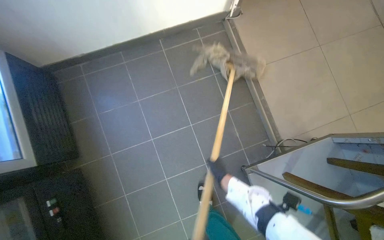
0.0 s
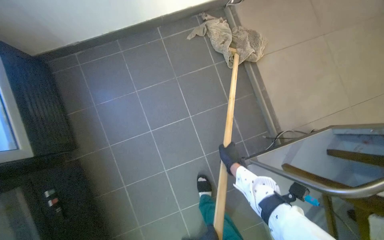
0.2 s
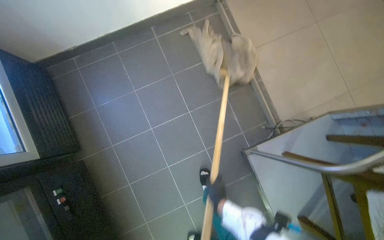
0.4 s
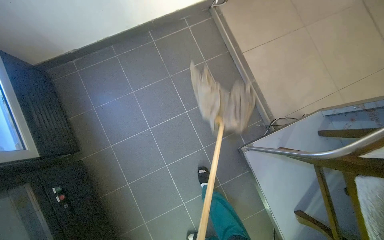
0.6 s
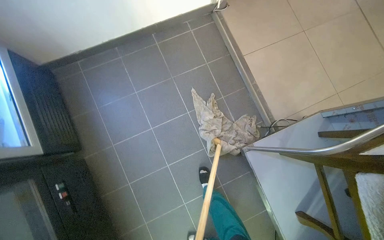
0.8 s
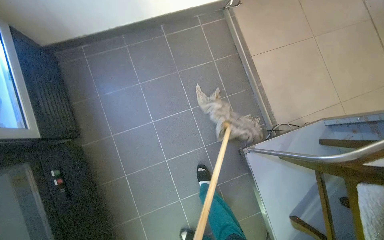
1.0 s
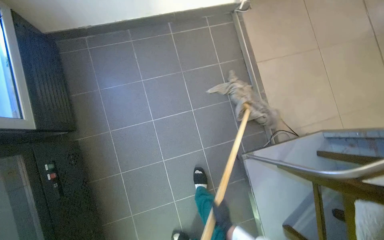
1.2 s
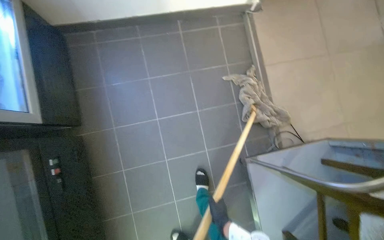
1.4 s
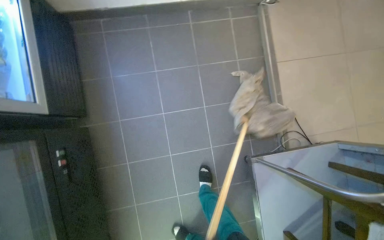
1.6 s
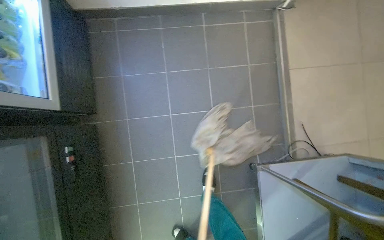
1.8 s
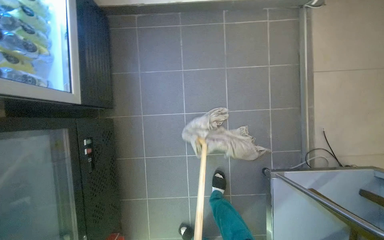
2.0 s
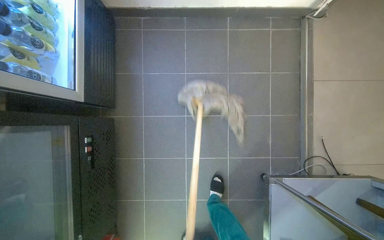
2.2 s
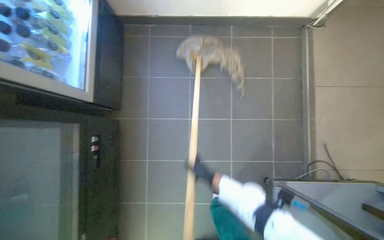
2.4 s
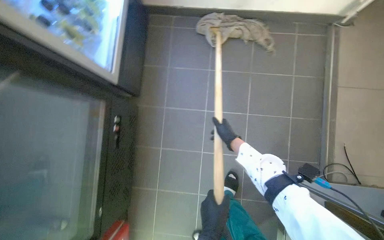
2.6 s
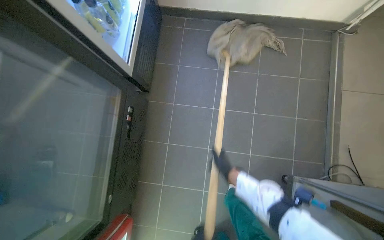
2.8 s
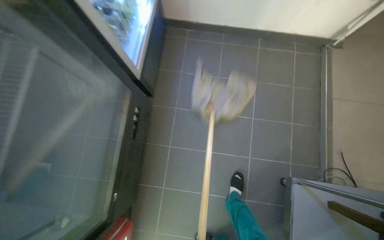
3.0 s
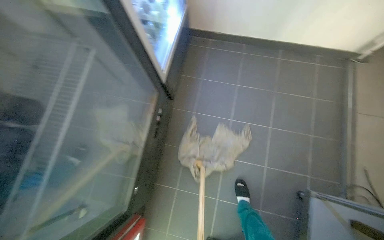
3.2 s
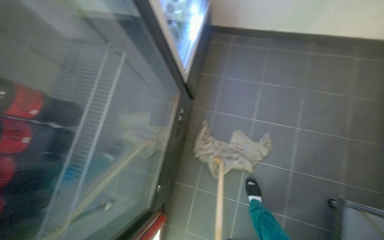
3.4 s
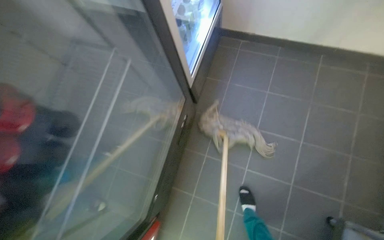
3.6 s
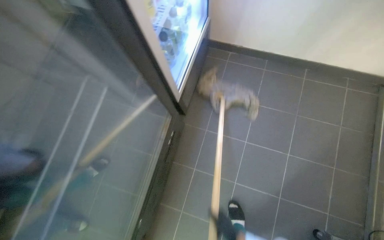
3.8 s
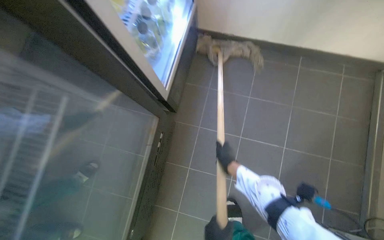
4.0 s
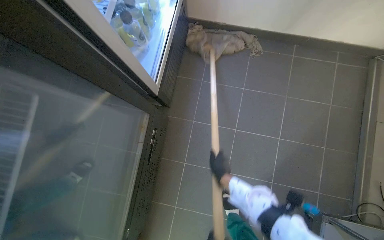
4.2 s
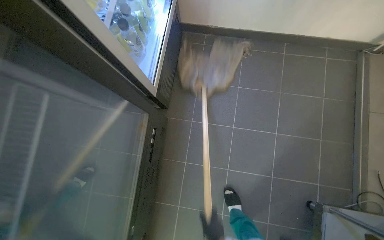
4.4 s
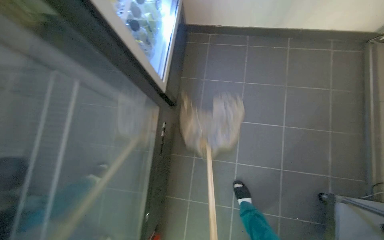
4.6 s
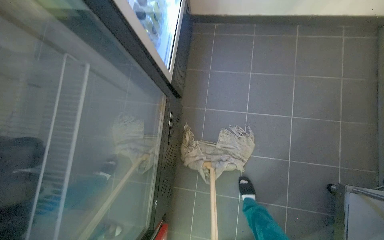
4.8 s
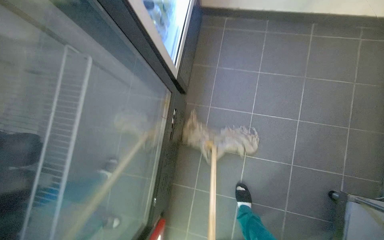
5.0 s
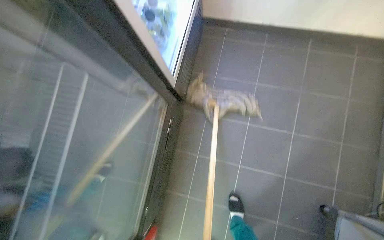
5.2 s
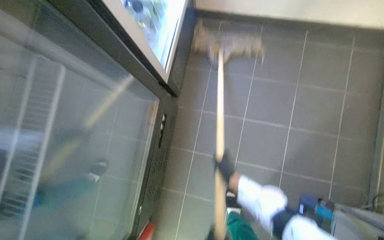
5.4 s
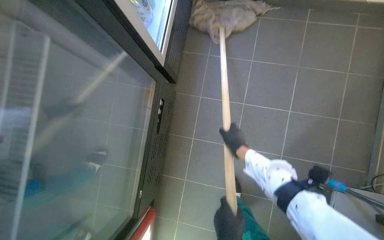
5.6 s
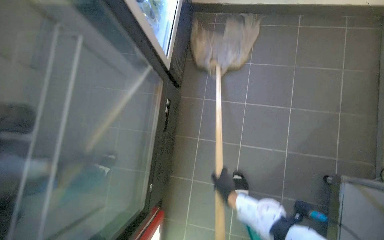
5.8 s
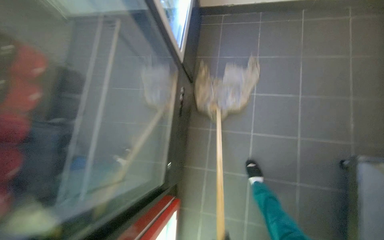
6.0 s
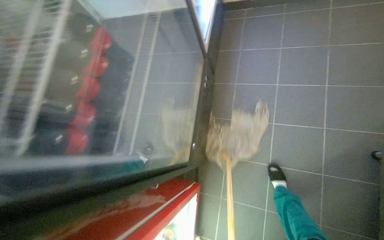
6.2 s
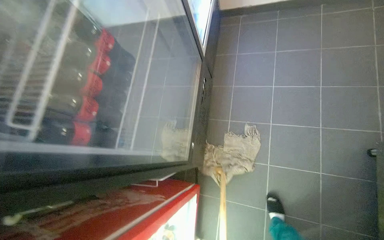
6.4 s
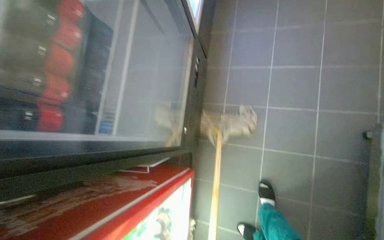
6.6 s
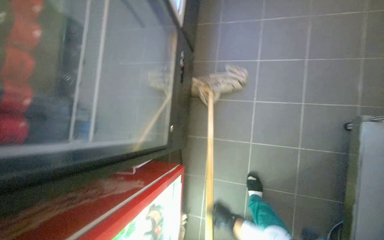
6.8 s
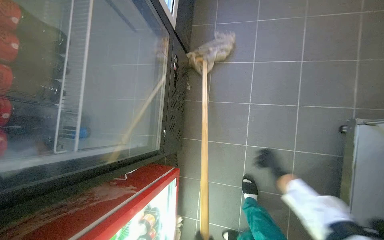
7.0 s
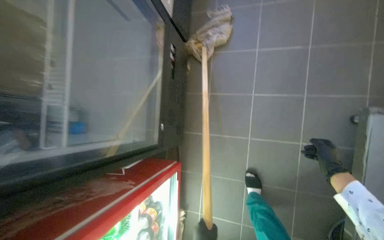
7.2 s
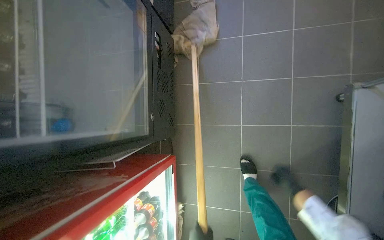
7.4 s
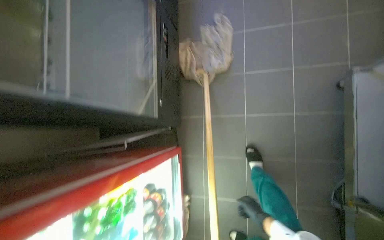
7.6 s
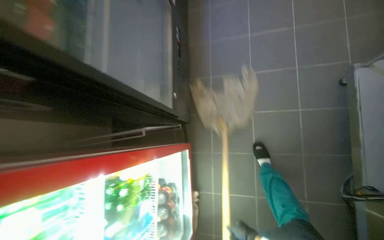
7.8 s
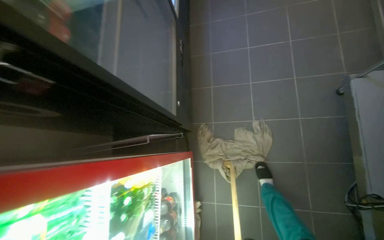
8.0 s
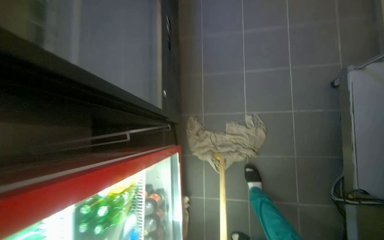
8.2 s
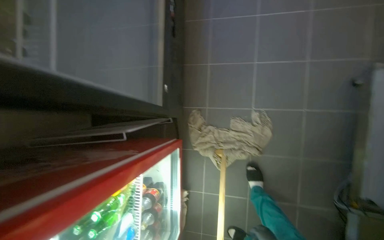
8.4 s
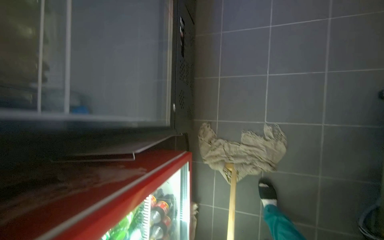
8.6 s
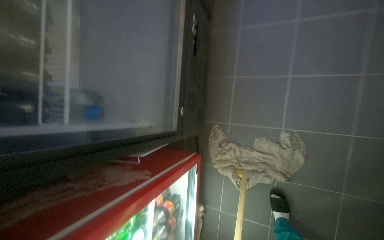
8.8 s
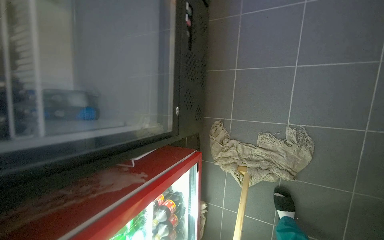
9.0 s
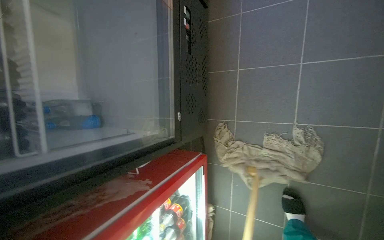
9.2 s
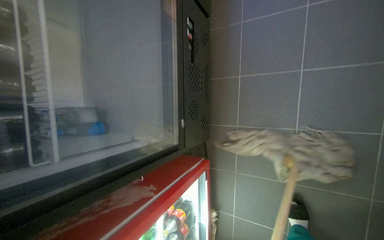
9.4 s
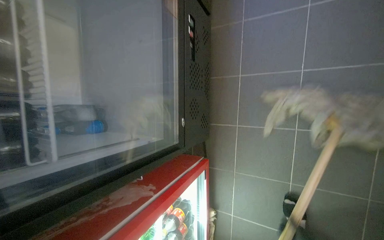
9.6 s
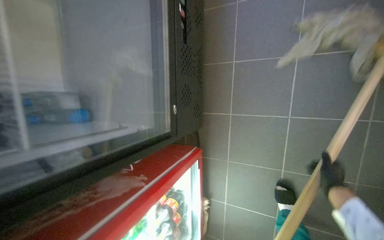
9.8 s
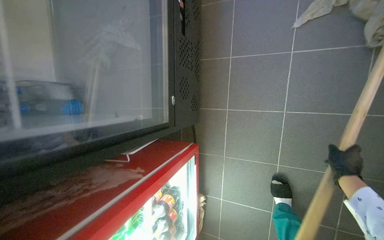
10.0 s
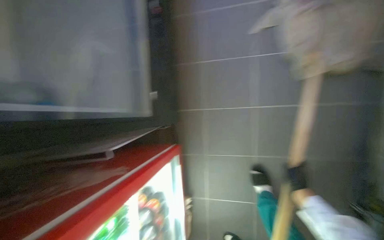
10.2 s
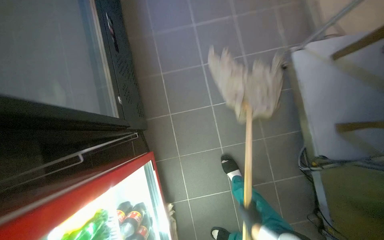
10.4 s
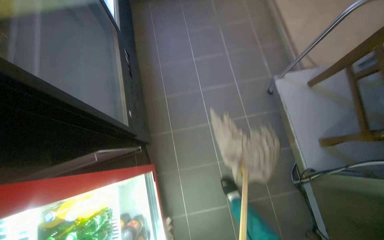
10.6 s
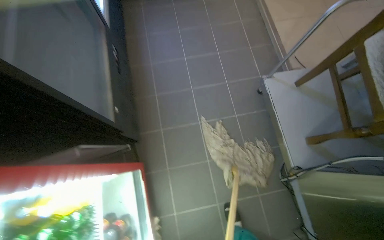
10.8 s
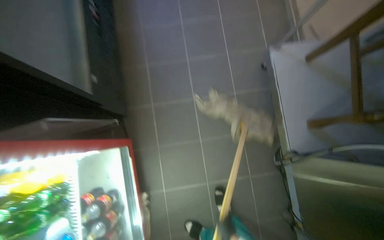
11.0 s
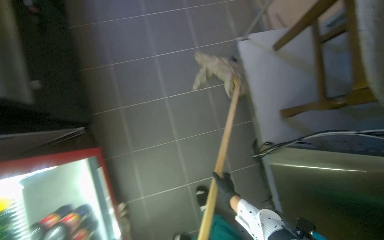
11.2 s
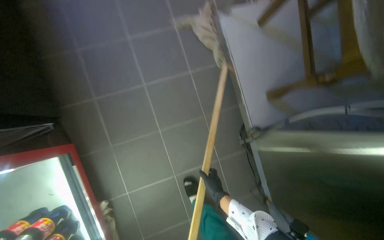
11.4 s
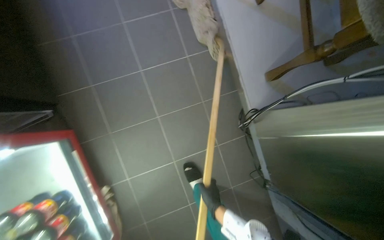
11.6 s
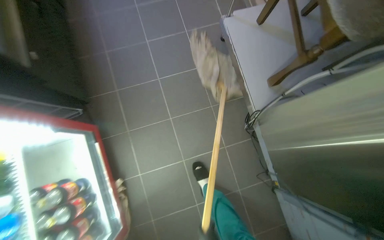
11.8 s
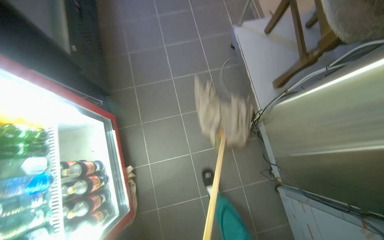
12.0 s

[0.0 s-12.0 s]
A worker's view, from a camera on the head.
Job: sweeping floor.
The whole recording: Sweeping kitchen floor. The worker sweeps the tiled floor in the kitchen area.
9.0 to 10.4 s: The head rotates approximately 30 degrees to the right.
10.4 to 12.0 s: The camera travels about 50 cm.

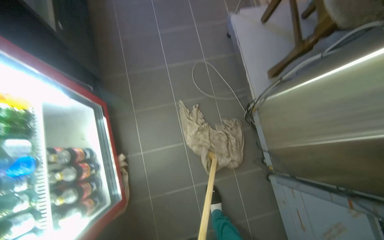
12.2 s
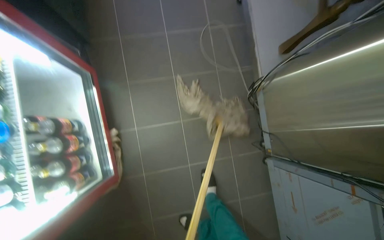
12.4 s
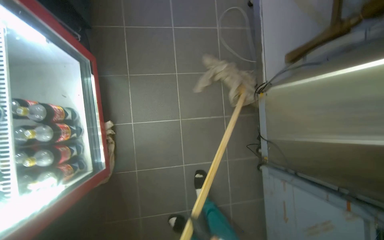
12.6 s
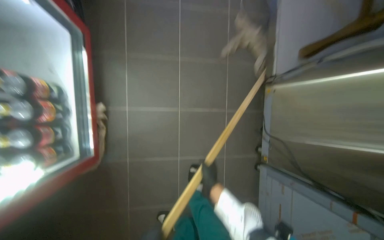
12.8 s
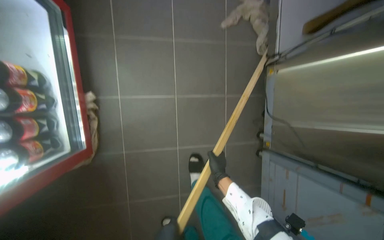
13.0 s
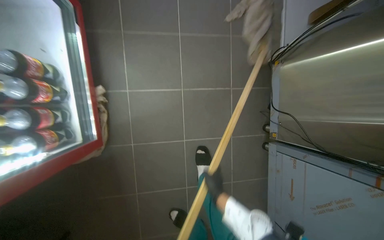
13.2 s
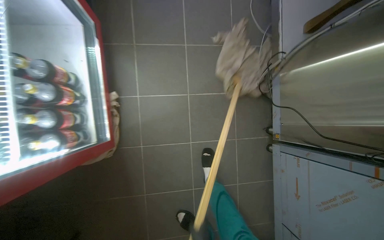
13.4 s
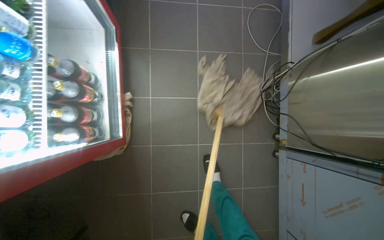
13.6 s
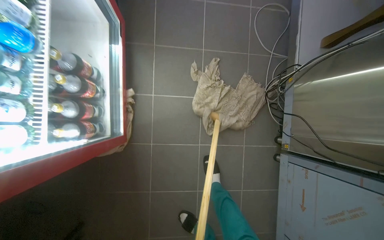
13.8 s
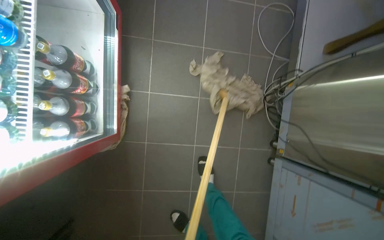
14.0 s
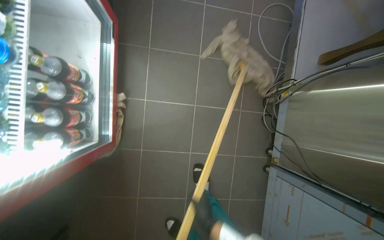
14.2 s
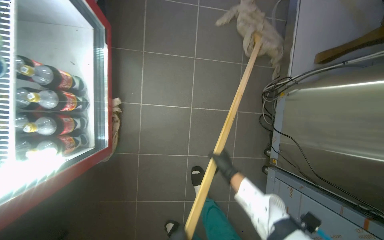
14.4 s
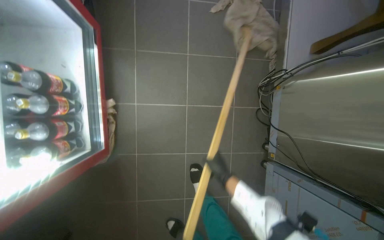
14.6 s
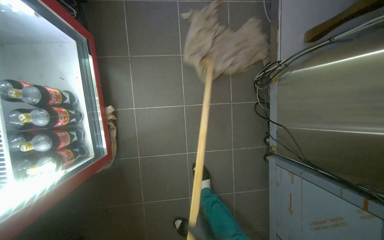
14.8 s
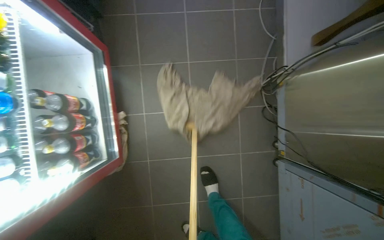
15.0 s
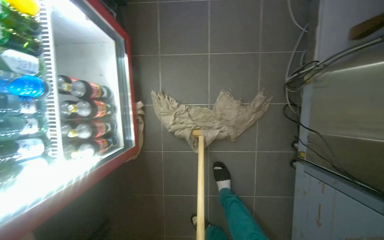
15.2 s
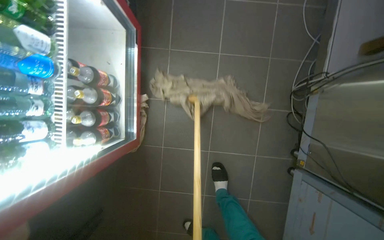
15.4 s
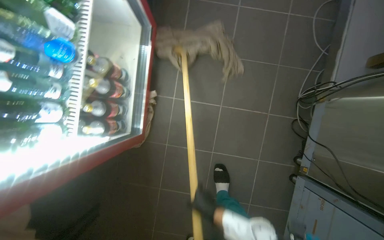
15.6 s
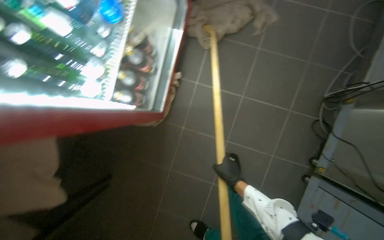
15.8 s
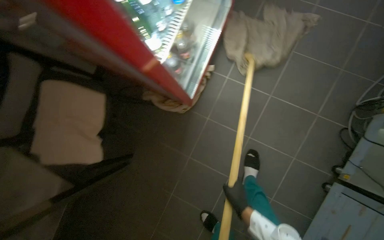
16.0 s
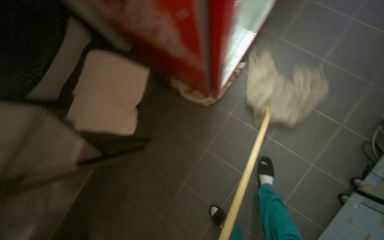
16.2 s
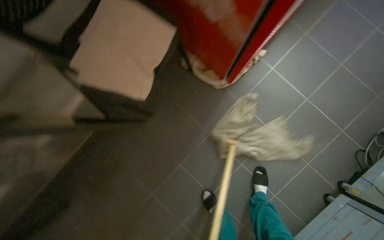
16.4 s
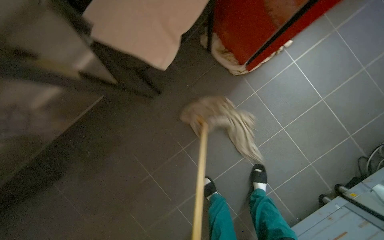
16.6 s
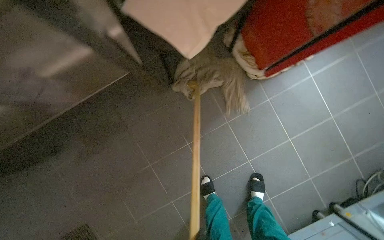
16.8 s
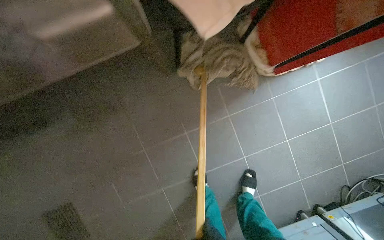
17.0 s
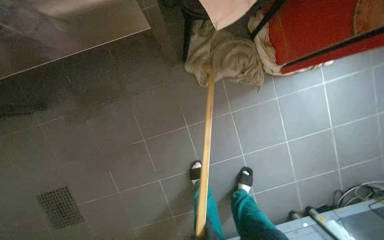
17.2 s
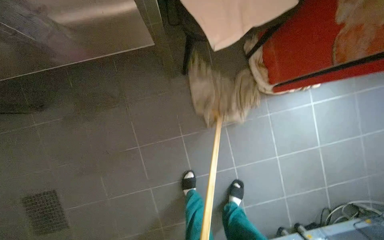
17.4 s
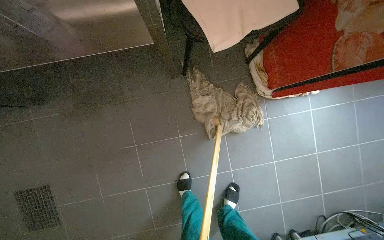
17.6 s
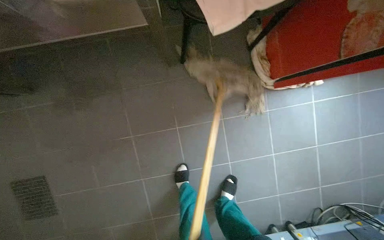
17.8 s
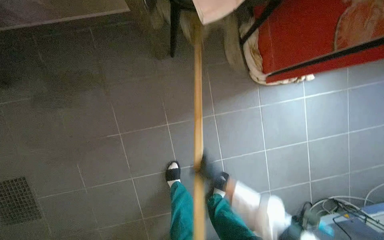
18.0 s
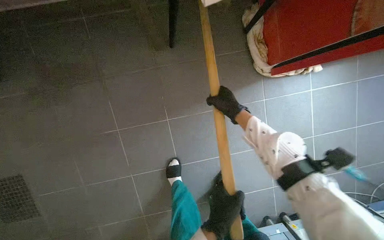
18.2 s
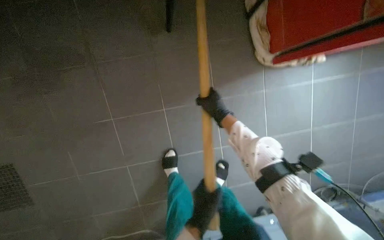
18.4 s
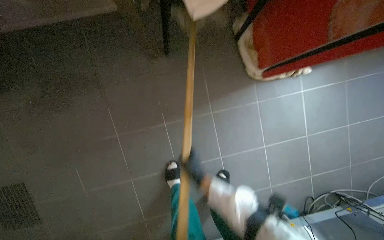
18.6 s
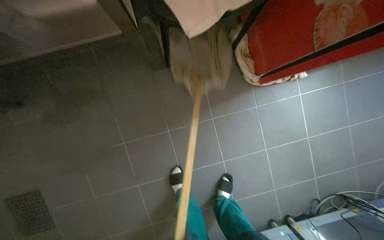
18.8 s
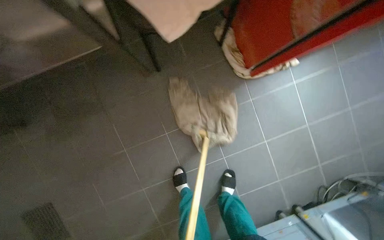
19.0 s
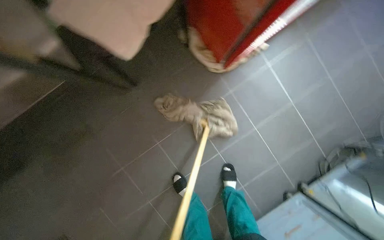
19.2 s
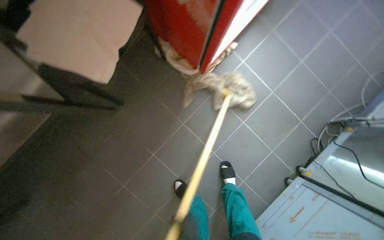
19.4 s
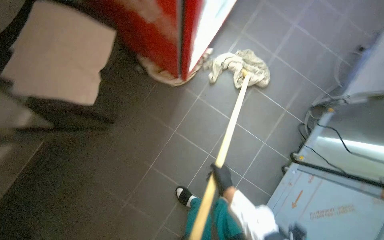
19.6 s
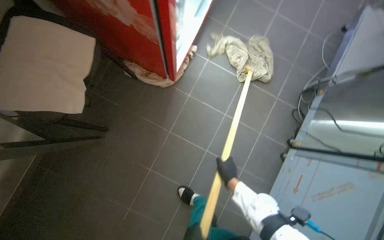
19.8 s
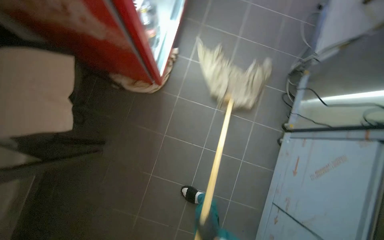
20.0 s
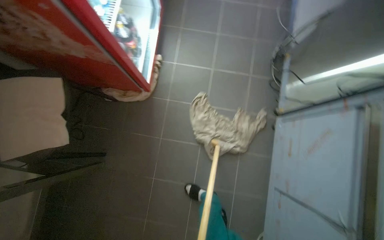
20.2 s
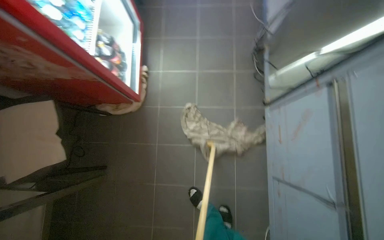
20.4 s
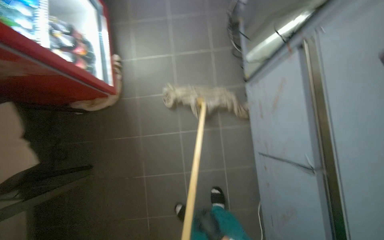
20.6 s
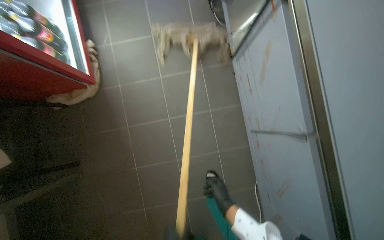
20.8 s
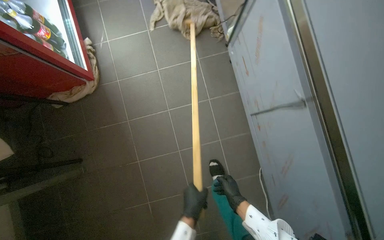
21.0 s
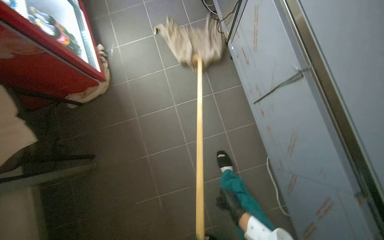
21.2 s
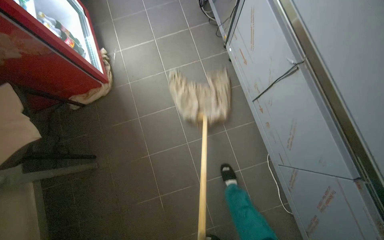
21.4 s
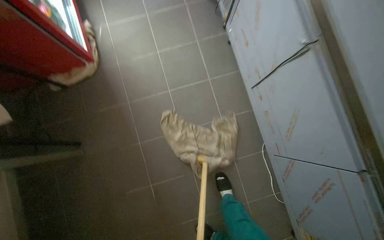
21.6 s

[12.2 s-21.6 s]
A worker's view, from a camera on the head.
Job: sweeping floor.
The whole recording: Sweeping kitchen floor. The worker sweeps the tiled floor in the kitchen area.
15.4 to 17.0 s: The camera travels approximately 80 cm. The scene turns roughly 65 degrees clockwise in the picture.
18.4 to 20.0 s: The camera is carried approximately 40 cm. The wearer looks some 10 degrees further upward. The scene rotates counterclockwise by some 60 degrees.
20.0 to 21.6 s: The camera travels approximately 40 cm. The scene turns roughly 35 degrees counterclockwise in the picture.
